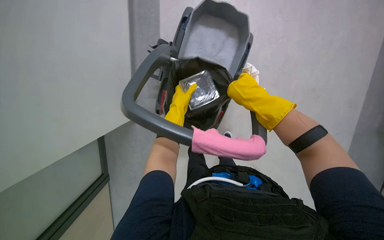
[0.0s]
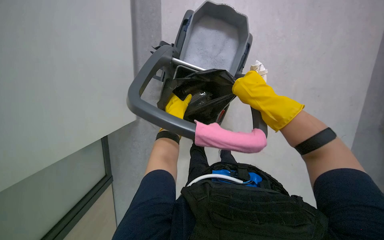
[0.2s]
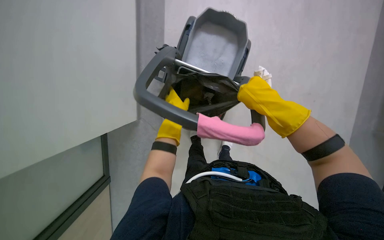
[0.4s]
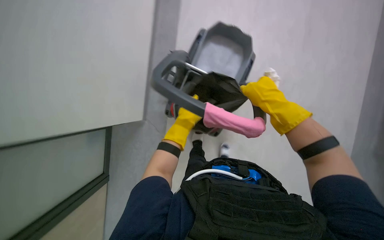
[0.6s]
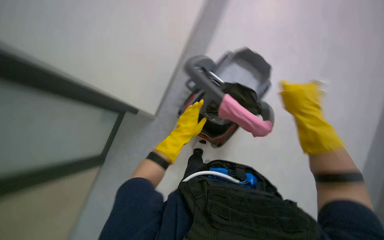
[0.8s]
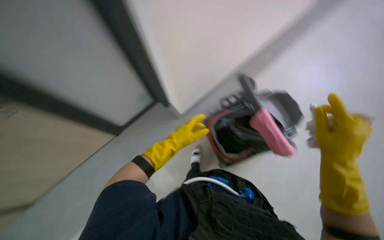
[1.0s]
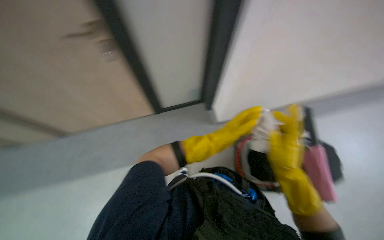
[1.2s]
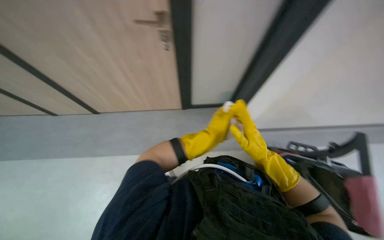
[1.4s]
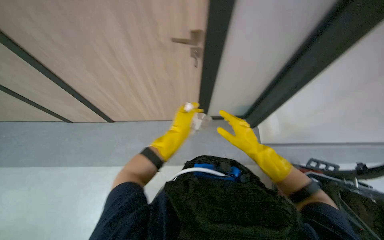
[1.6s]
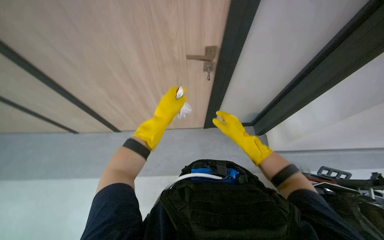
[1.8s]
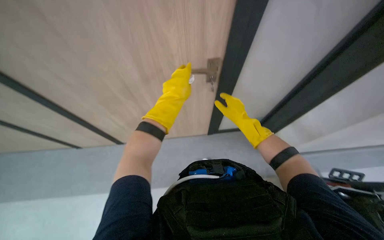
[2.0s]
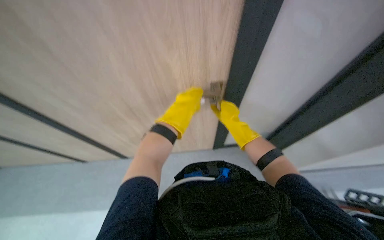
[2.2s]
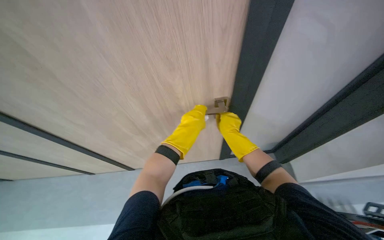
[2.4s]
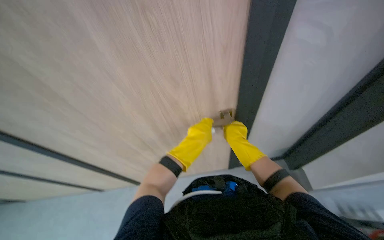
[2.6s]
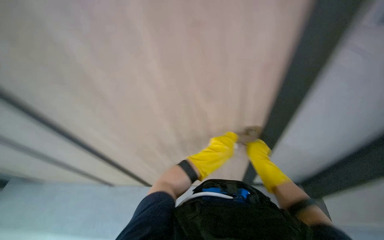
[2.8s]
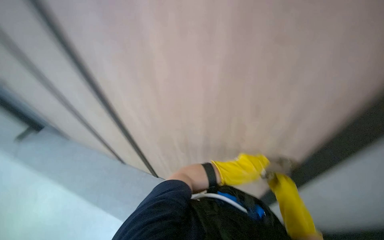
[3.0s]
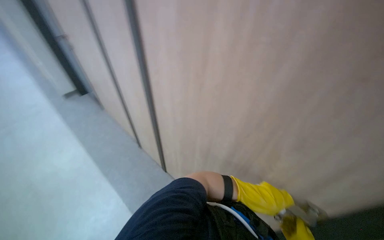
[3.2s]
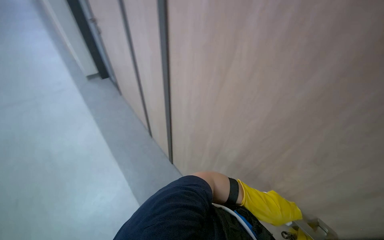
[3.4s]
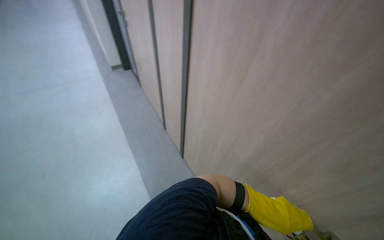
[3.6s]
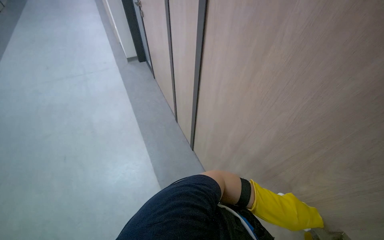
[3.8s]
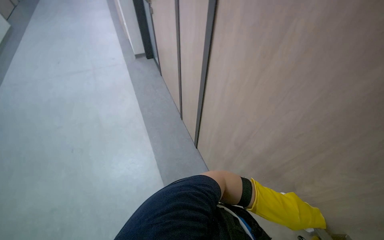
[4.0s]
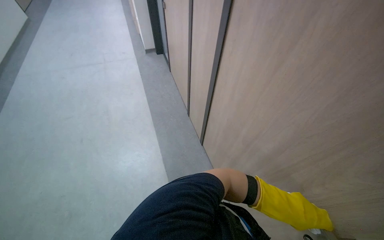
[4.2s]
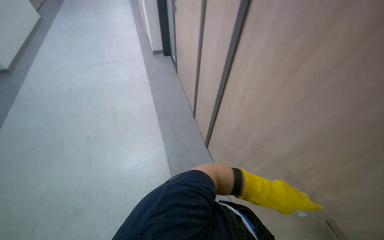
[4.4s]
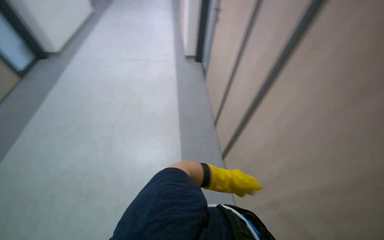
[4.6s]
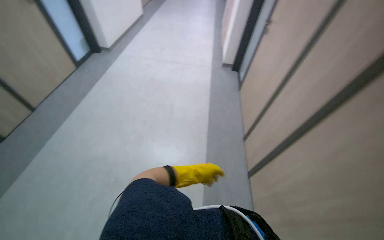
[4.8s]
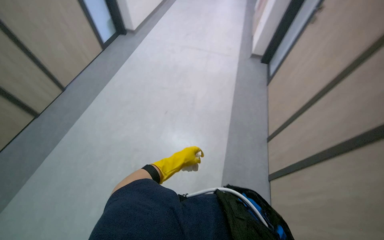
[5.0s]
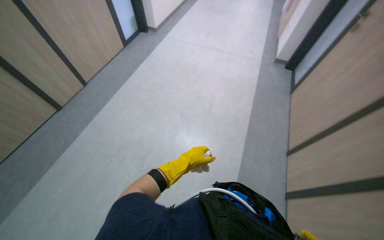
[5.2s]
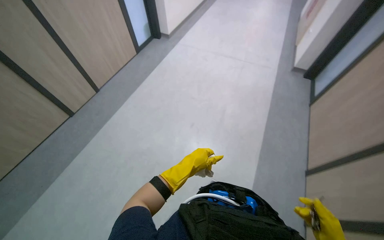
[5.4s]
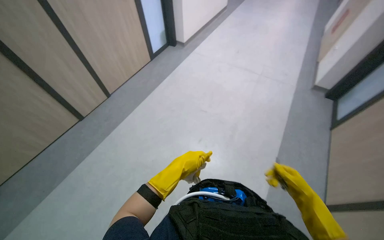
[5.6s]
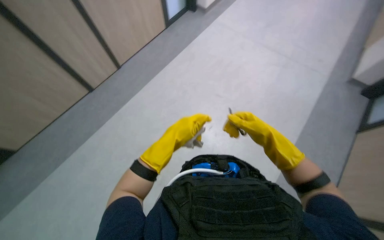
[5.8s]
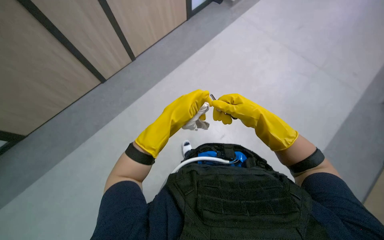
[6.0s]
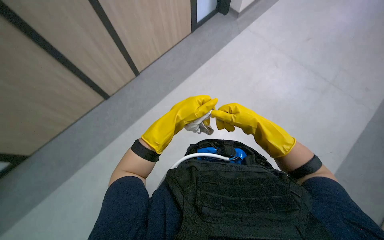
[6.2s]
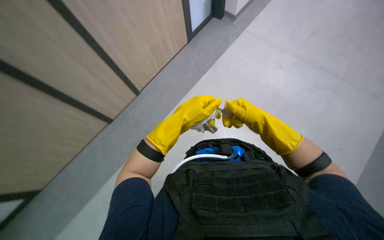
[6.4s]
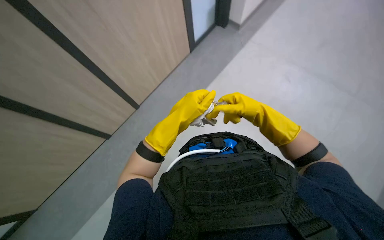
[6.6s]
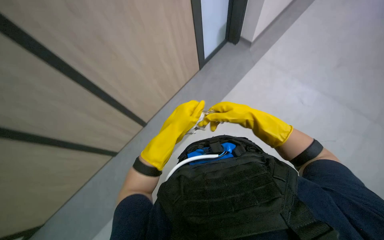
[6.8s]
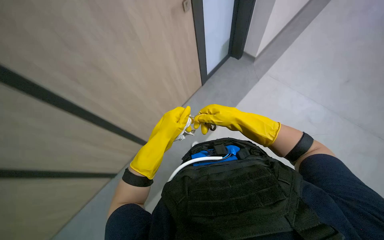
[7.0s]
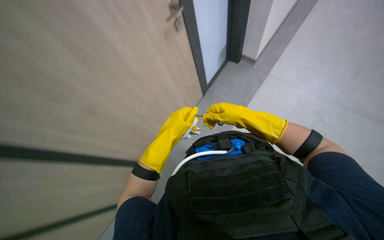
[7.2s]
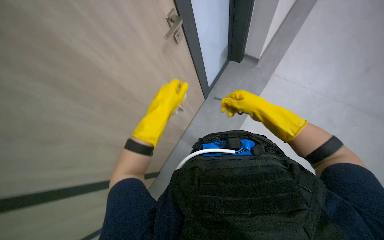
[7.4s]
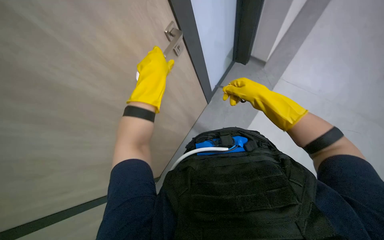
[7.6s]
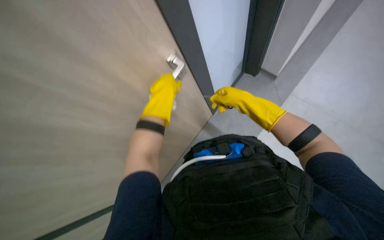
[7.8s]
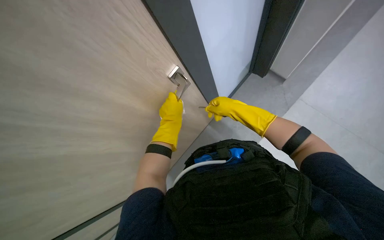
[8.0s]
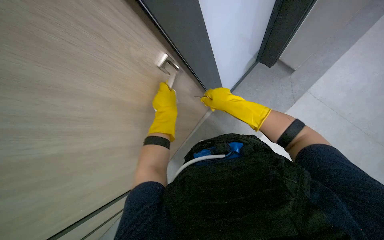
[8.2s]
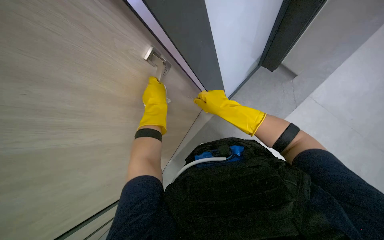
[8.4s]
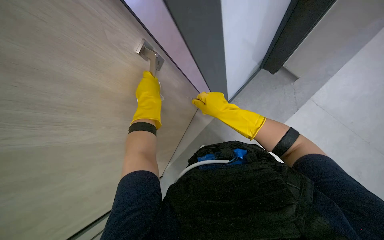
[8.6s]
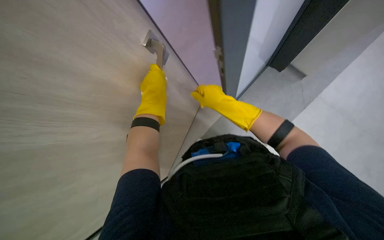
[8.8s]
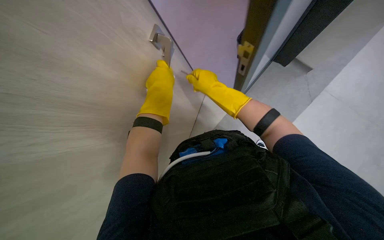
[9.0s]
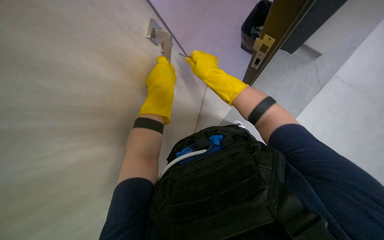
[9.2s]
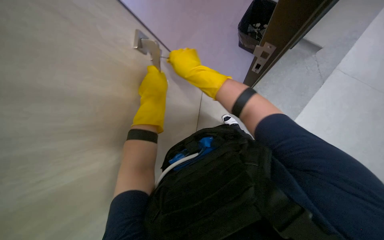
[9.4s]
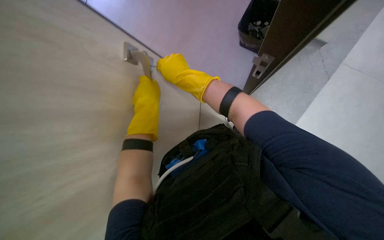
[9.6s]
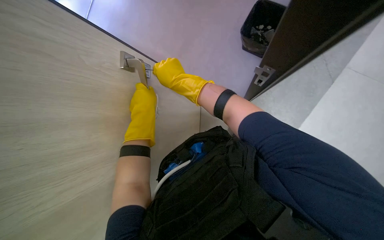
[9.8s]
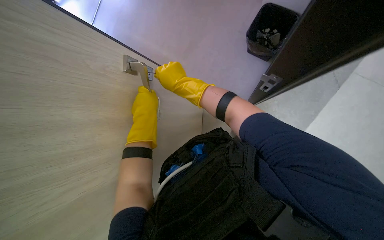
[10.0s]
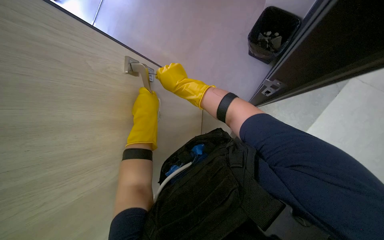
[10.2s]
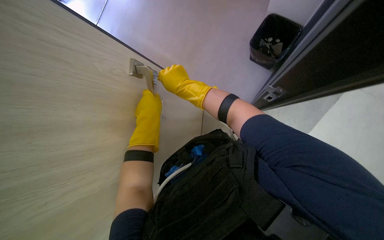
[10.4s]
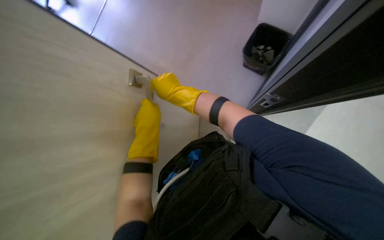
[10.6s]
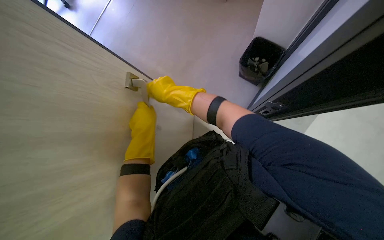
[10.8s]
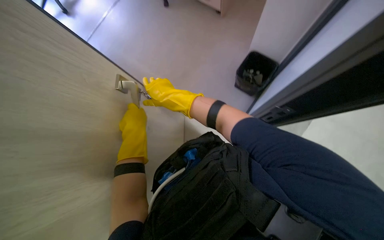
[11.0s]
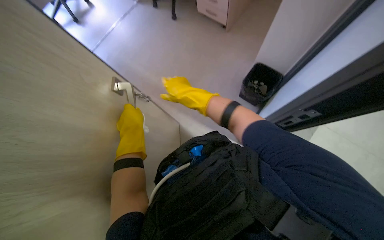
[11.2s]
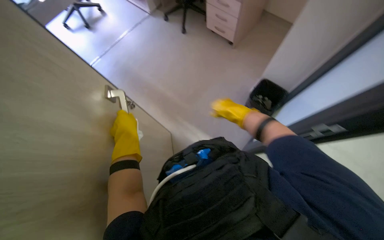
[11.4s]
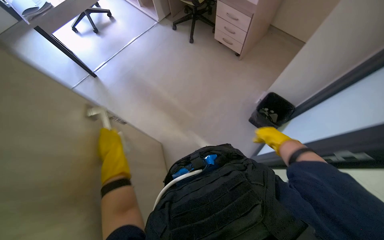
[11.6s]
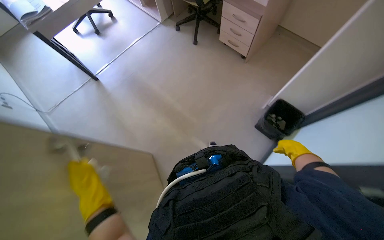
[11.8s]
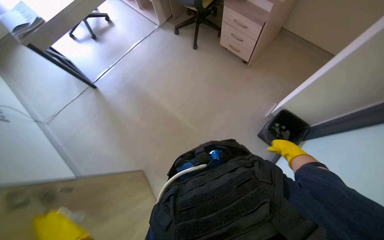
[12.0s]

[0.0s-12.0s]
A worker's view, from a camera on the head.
Job: wiping surfaces.
The whole recording: Wiping office desk surface. The worker wipes the office desk surface, moving items to clean underneath.
0.0s to 1.6s: The wearer's head swings approximately 25 degrees to the left. The view tilts approximately 15 degrees upward.
1.6s to 3.0s: The wearer's head swings roughly 25 degrees to the left. The view tips upward by about 15 degrees.
3.0s to 4.4s: The head rotates approximately 45 degrees to the left.
4.4s to 6.0s: The camera is carried about 70 cm. The wearer's head swings some 45 degrees to the left.
6.0s to 7.6s: The view tilts approximately 15 degrees upward. The left hand moves up the picture and farther from the camera, roughly 20 cm.
7.6s to 9.0s: The right hand moves to the left, some 10 cm.
10.4s to 12.0s: The view tilts some 10 degrees upward. The right hand goes about 40 cm to the right.

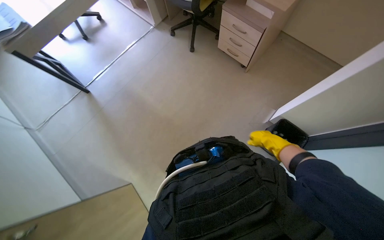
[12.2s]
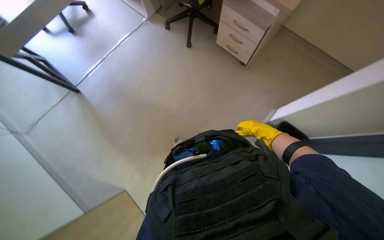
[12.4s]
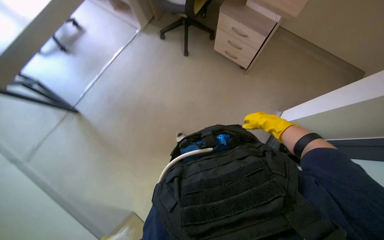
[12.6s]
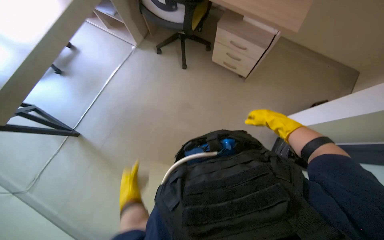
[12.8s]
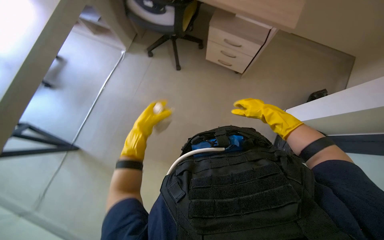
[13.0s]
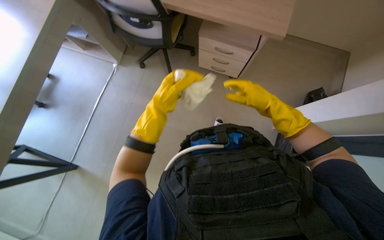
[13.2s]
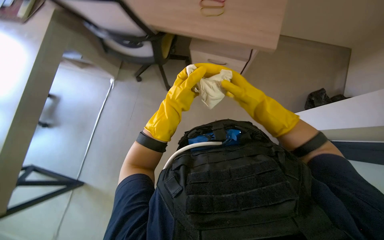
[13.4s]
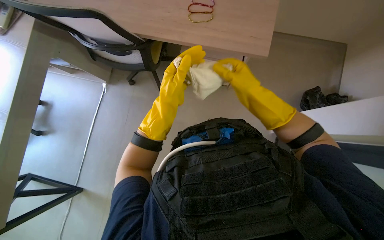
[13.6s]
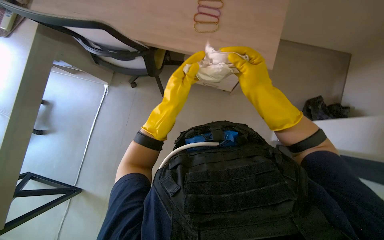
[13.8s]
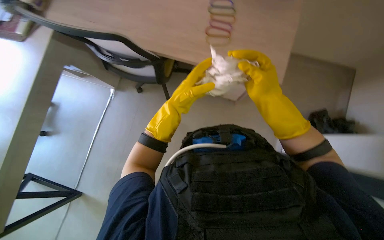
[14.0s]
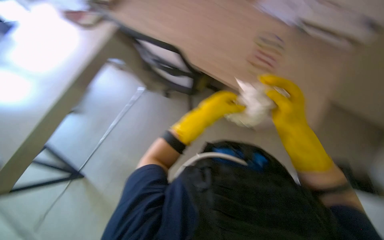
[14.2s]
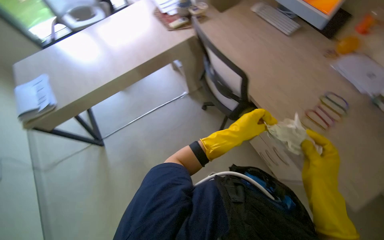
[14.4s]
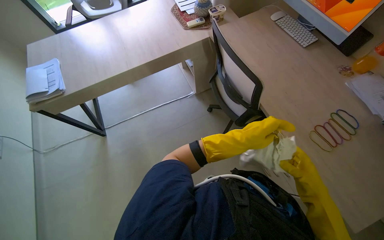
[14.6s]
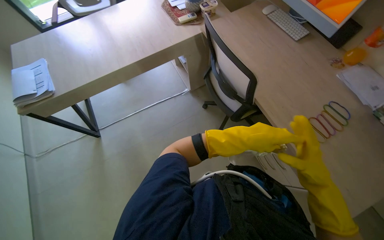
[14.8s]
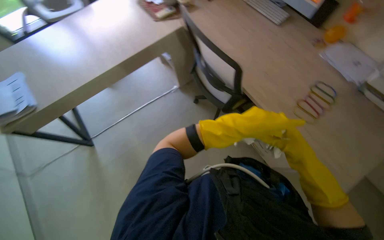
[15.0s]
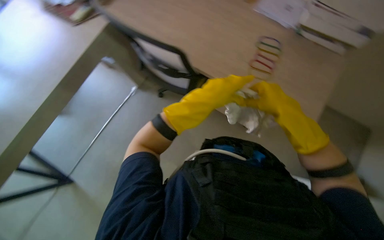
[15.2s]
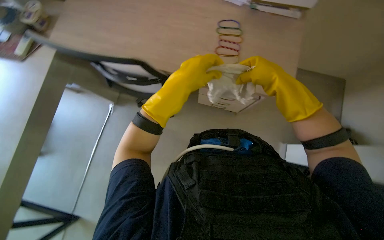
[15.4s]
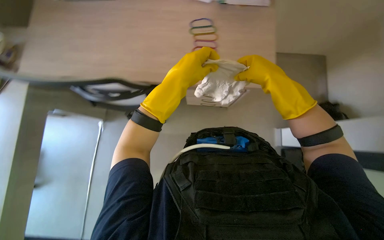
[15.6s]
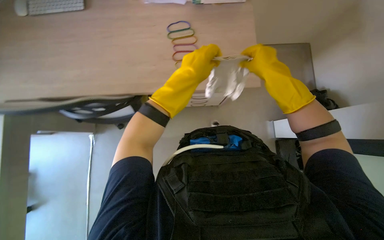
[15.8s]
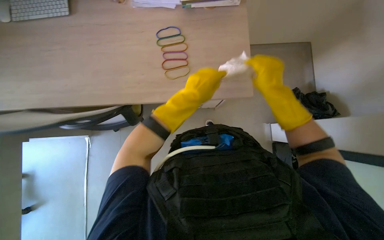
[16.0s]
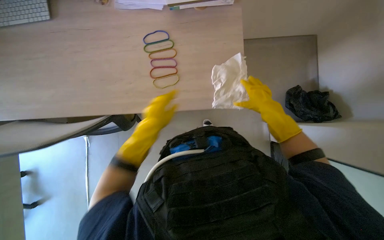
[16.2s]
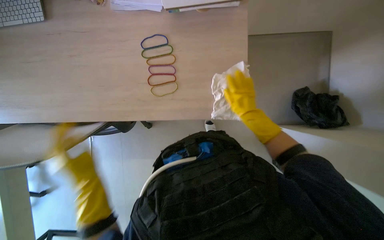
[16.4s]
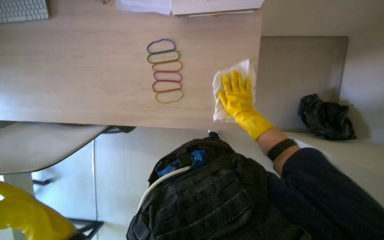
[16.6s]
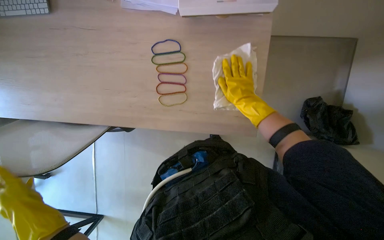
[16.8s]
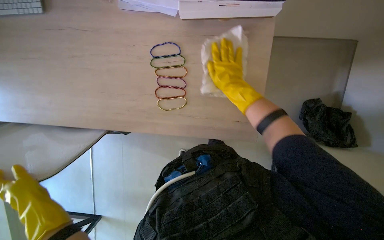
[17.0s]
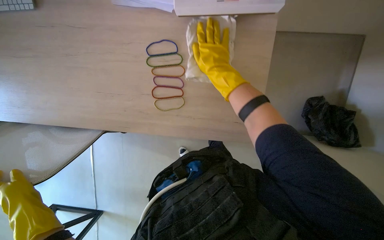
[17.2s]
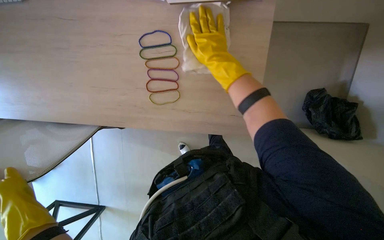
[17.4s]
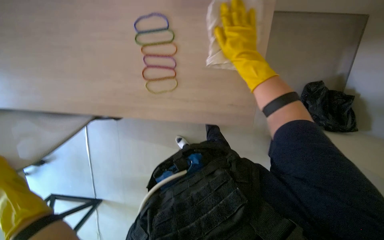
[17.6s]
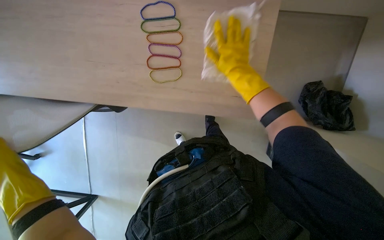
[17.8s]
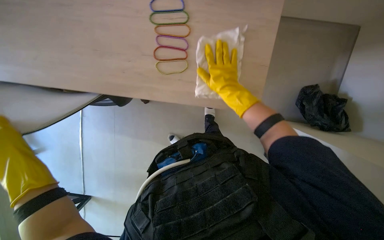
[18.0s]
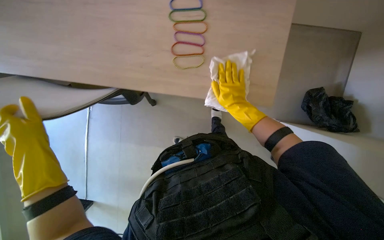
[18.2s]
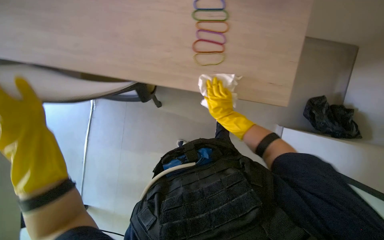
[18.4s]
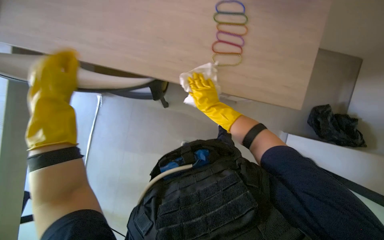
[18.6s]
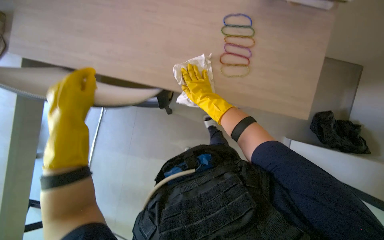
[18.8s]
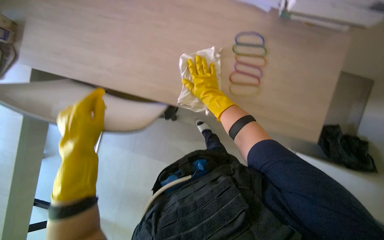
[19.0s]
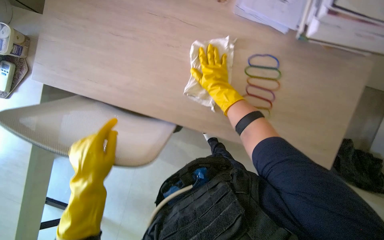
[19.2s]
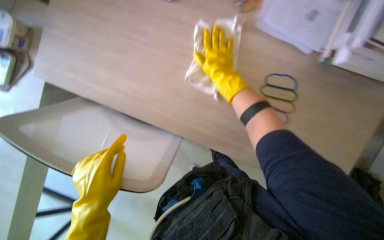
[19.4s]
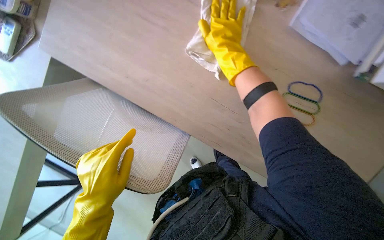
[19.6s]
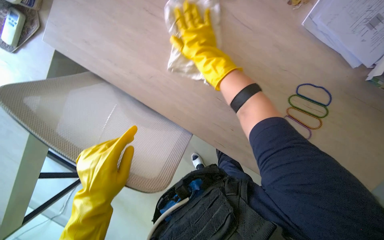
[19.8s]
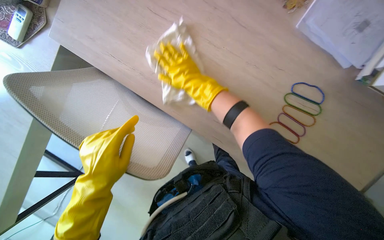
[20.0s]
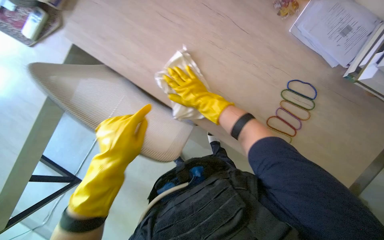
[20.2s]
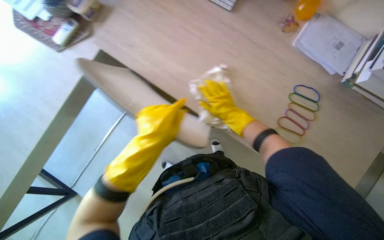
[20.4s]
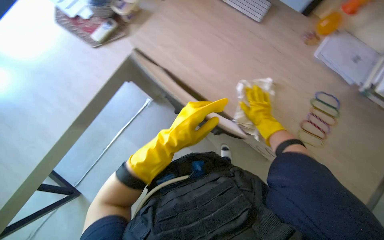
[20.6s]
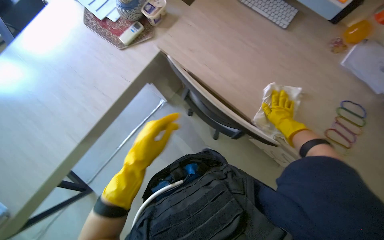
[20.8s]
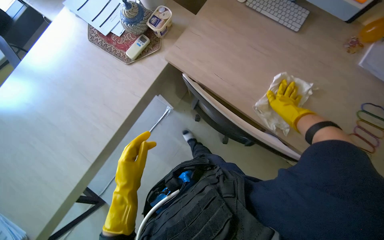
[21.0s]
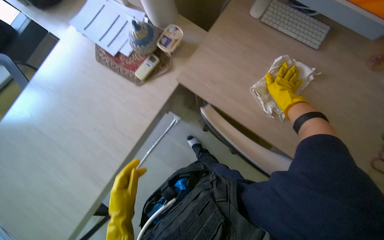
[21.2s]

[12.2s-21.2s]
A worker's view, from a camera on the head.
Job: wiping surfaces.
The whole recording: Wiping office desk surface. The worker wipes the office desk surface, moving items to clean underneath.
12.2s to 13.8s: The scene turns approximately 25 degrees counterclockwise in the picture. The right hand shifts approximately 40 cm to the left, nearer to the camera and up the picture.
16.6s to 18.2s: The right hand reaches roughly 15 cm up the picture, then returns.
18.2s to 19.8s: The right hand travels up the picture and to the left by approximately 60 cm.
19.8s to 21.2s: The wearer moves to the left, roughly 50 cm. The wearer looks about 15 degrees further upward.
